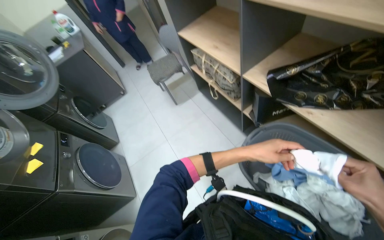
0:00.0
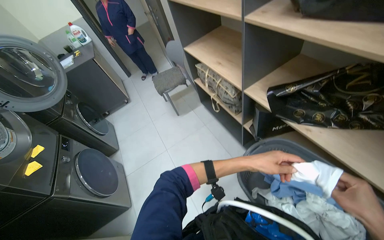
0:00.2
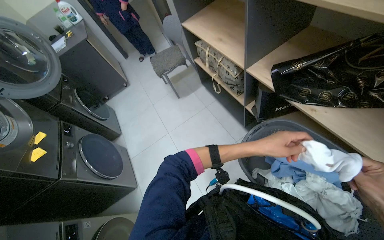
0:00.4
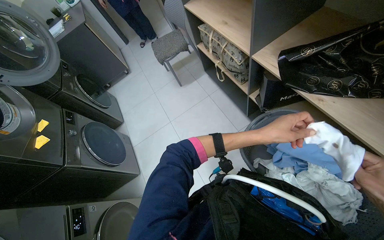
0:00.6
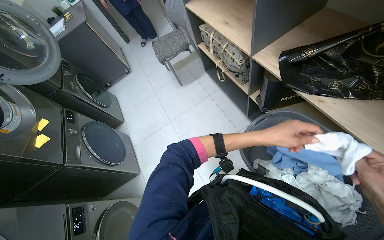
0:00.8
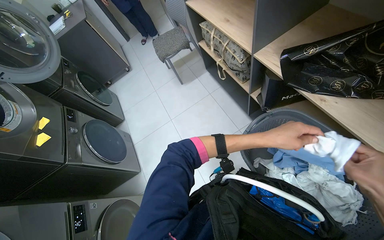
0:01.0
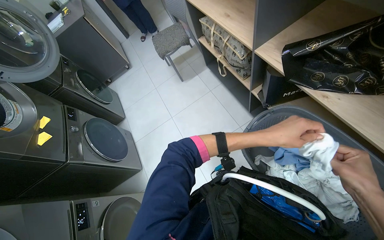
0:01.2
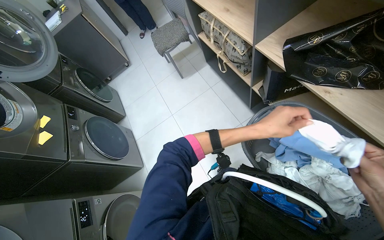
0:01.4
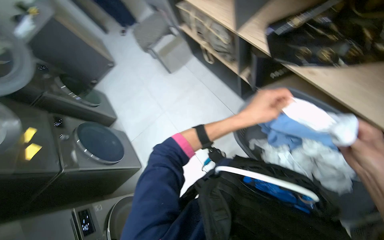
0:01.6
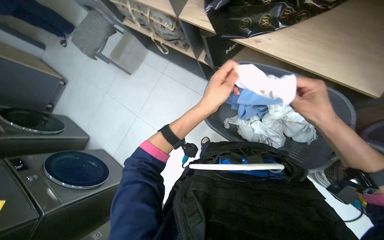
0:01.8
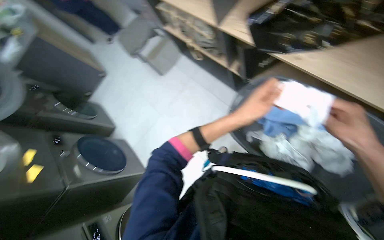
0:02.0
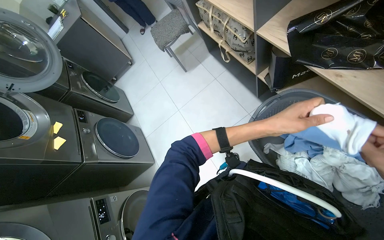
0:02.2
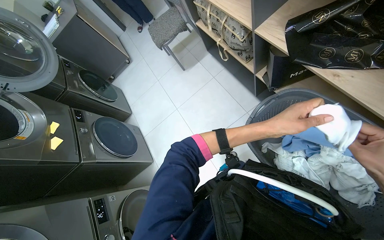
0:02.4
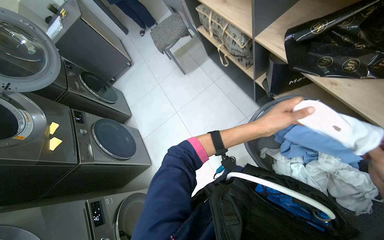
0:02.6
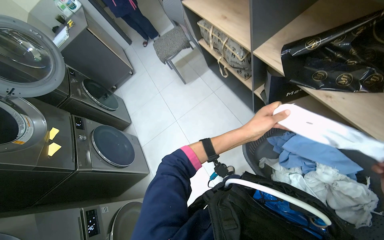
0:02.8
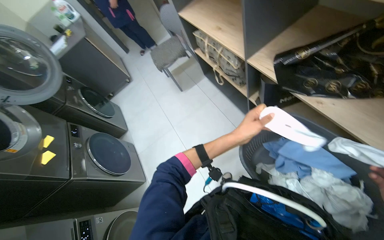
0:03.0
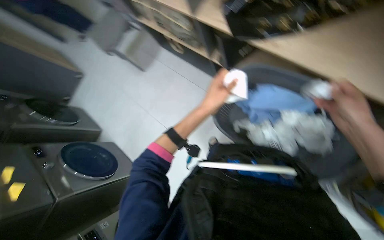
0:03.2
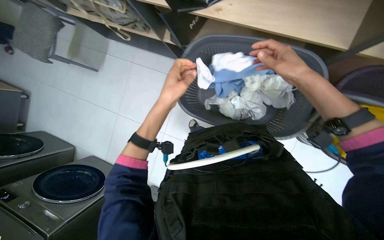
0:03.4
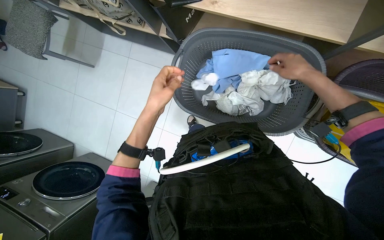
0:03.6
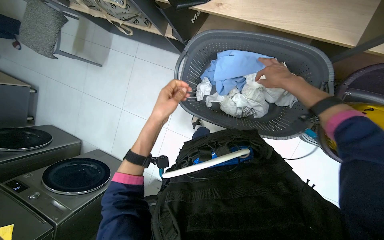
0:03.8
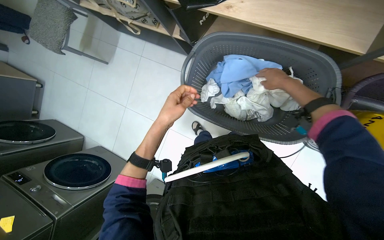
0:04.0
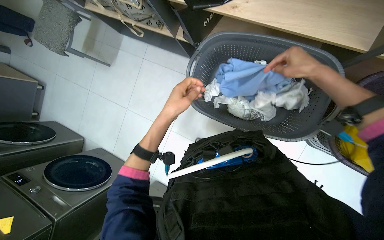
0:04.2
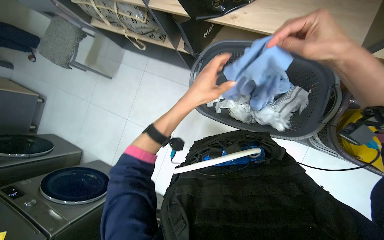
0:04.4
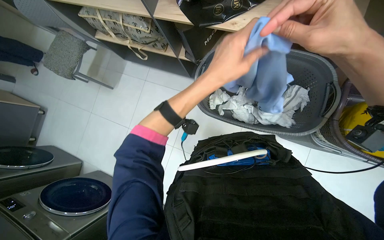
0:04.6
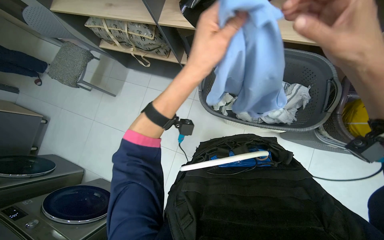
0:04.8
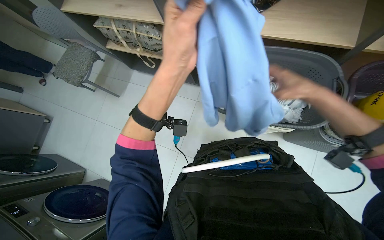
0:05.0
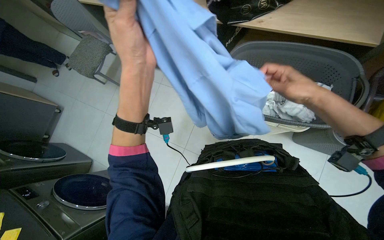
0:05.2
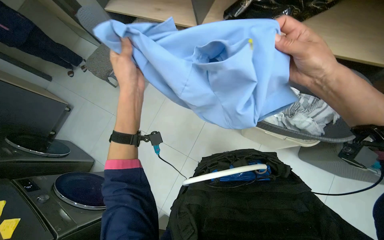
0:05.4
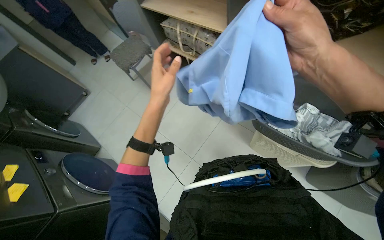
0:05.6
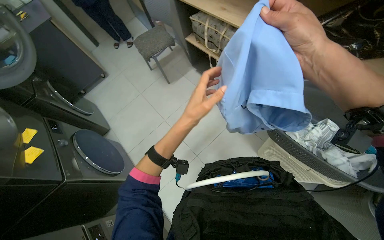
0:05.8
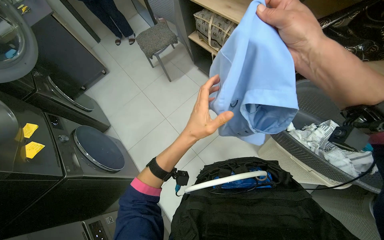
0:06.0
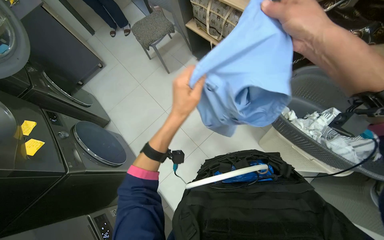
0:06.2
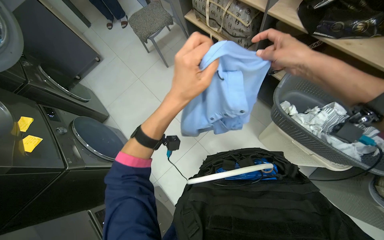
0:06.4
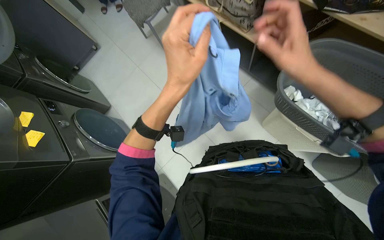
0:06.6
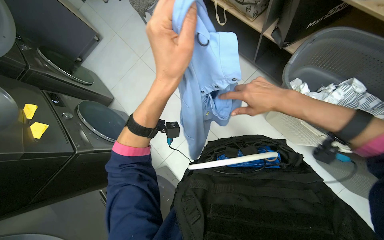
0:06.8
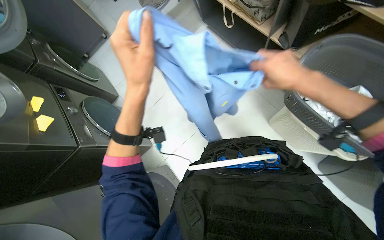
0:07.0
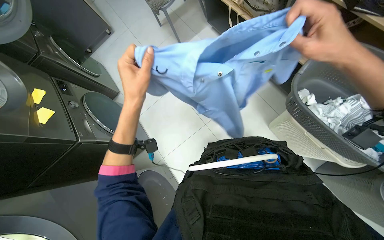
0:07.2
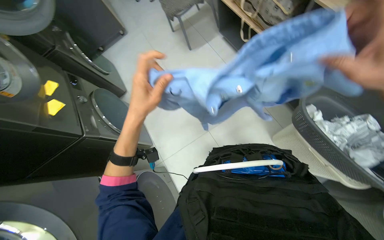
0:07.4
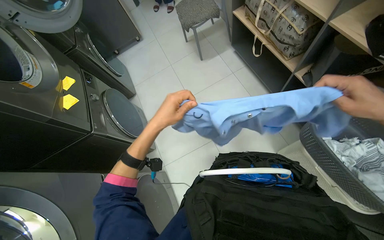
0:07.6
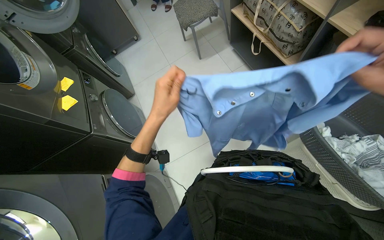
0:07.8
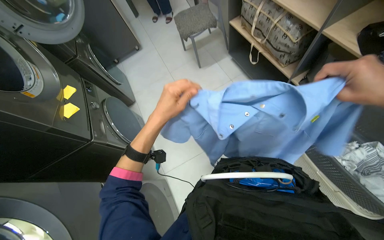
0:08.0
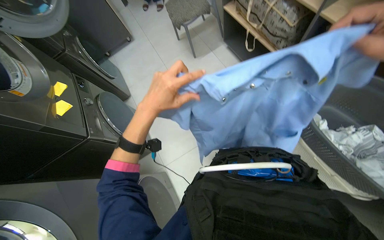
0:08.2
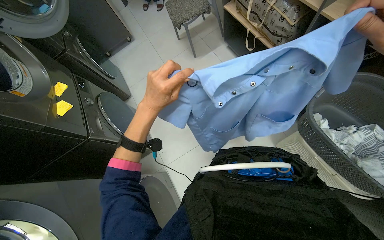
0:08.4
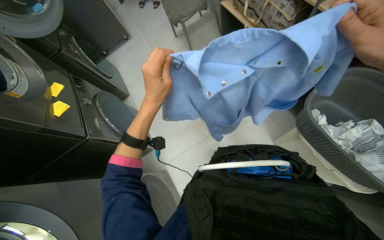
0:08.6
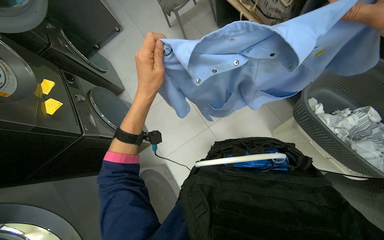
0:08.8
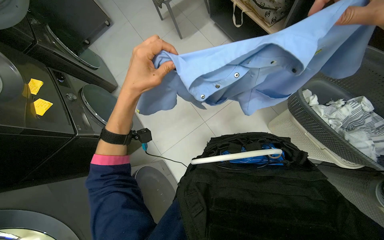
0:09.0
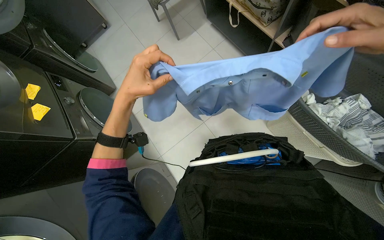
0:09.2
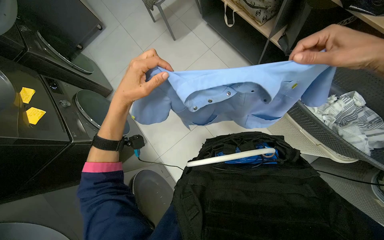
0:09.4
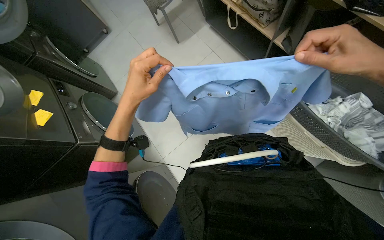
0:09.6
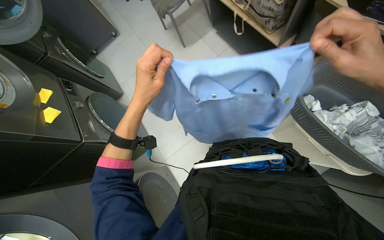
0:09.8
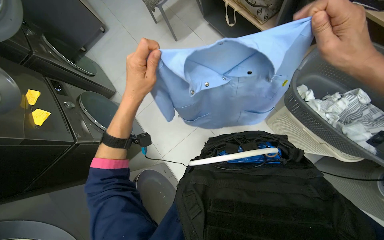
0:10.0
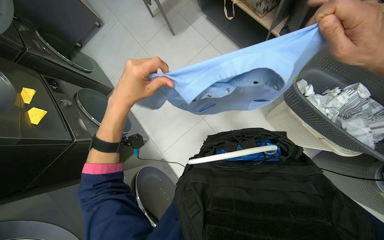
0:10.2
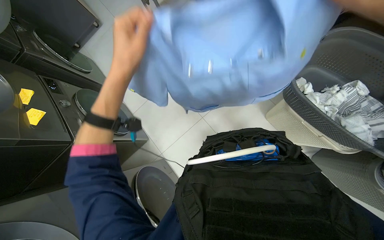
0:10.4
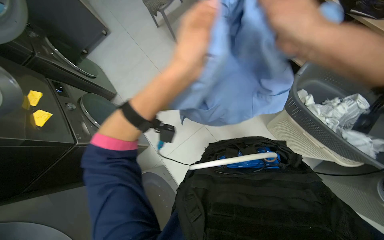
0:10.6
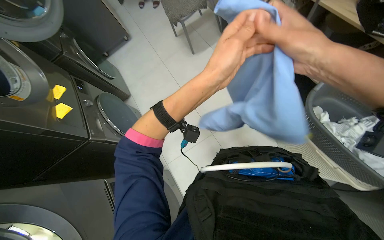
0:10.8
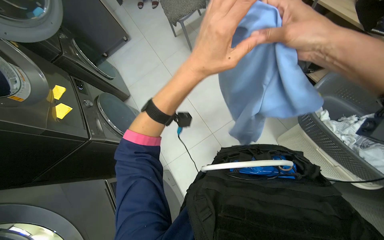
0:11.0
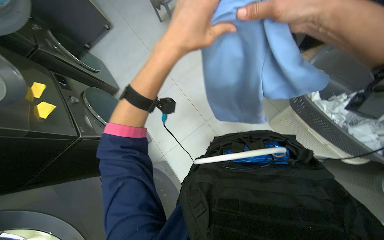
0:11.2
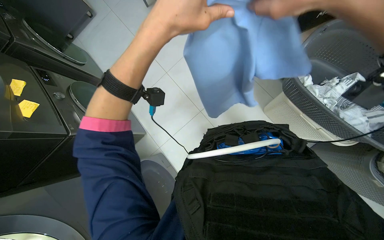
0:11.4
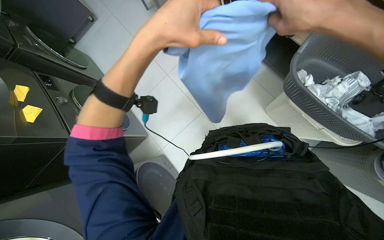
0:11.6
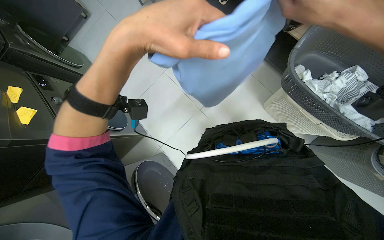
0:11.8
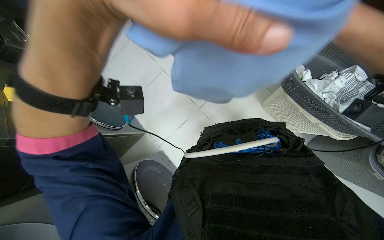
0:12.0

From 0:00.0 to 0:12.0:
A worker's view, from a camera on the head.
Job: managing laundry.
The whole recording: Sorting and folding laundry. The worker sorts and folds various laundry items from the basket.
From 0:00.0 to 0:01.6: The wearer looks some 10 degrees further downward. The left hand shifts approximately 10 cm nearer to the camera.
From 0:03.0 to 0:04.4: The head turns to the right by roughly 35 degrees. The view tips downward by about 10 degrees.
From 0:04.4 to 0:06.0: The camera pitches upward, by roughly 15 degrees. The scene turns approximately 25 degrees clockwise in the picture.
From 0:06.0 to 0:07.6: The left hand heads farther from the camera and to the right, covering approximately 35 cm, while the right hand heads to the left, covering about 20 cm, and goes nearer to the camera and returns, roughly 10 cm each way.
From 0:10.4 to 0:12.0: The left hand travels nearer to the camera and to the right by some 15 cm.

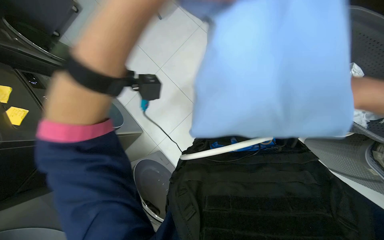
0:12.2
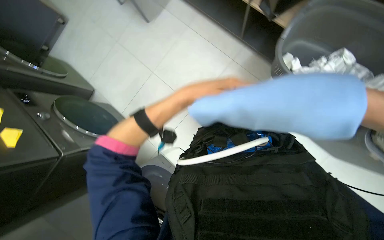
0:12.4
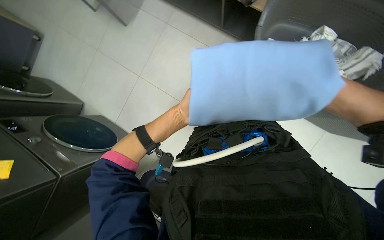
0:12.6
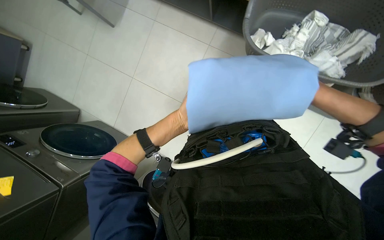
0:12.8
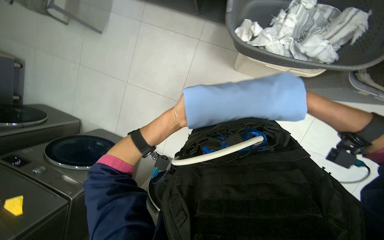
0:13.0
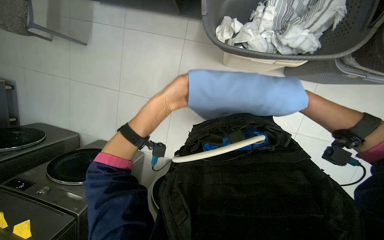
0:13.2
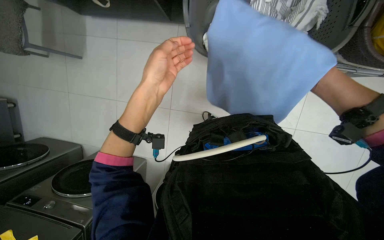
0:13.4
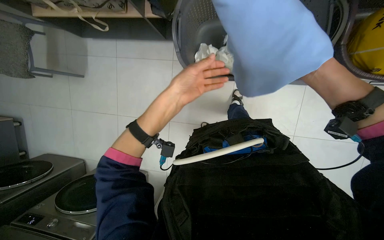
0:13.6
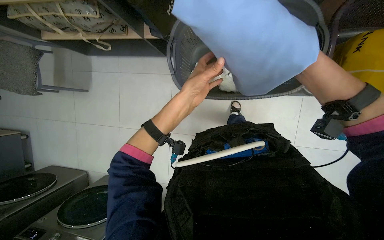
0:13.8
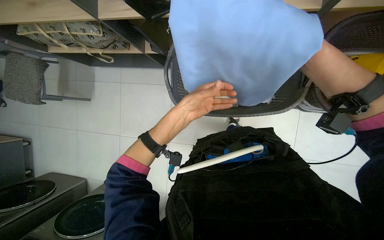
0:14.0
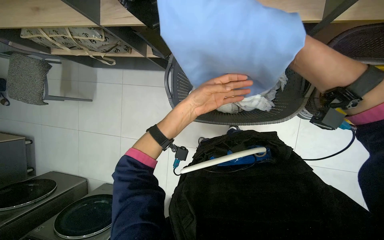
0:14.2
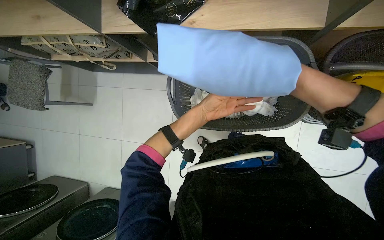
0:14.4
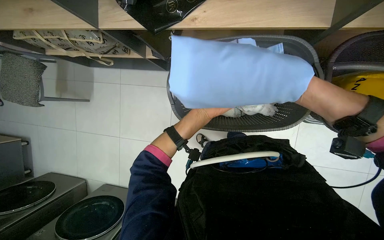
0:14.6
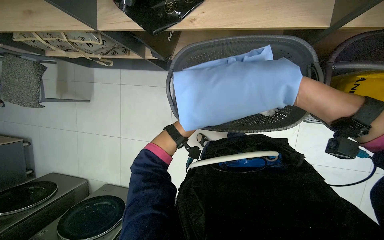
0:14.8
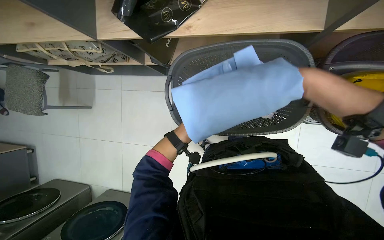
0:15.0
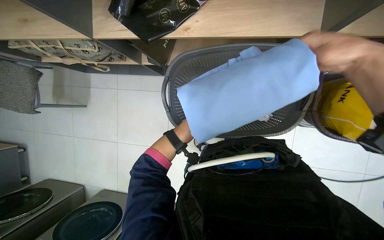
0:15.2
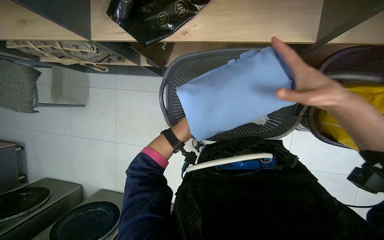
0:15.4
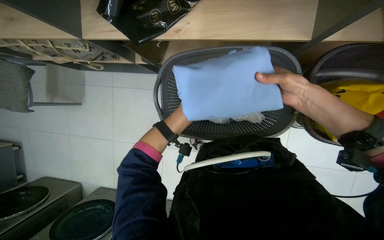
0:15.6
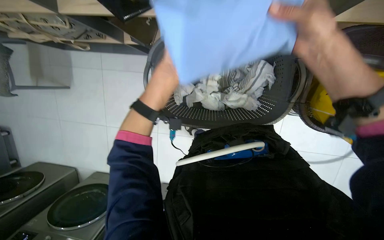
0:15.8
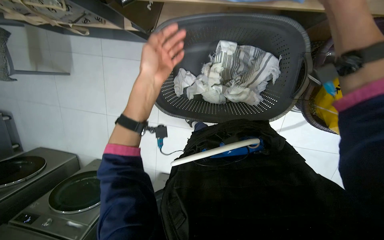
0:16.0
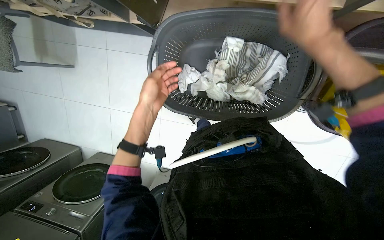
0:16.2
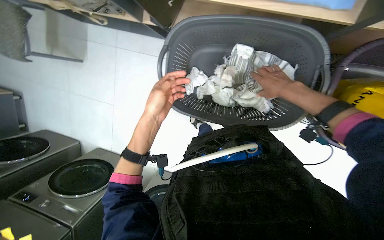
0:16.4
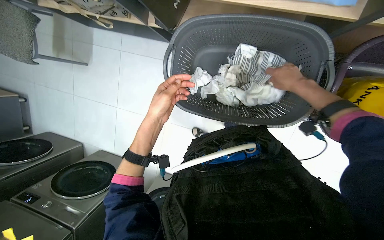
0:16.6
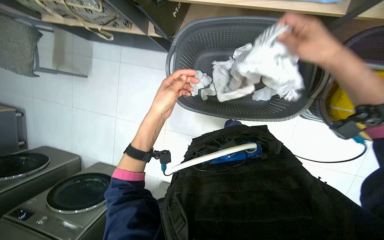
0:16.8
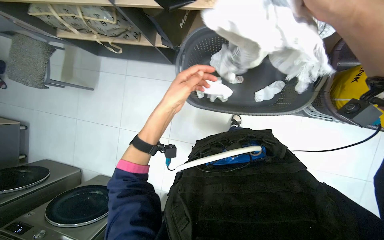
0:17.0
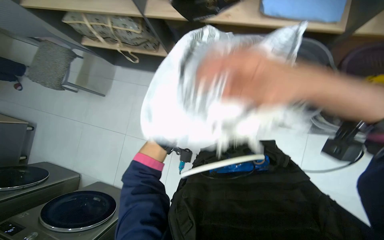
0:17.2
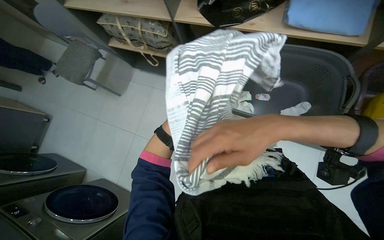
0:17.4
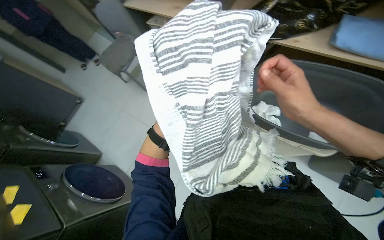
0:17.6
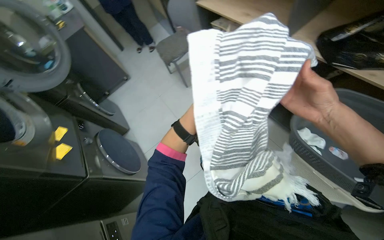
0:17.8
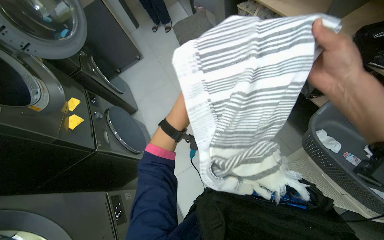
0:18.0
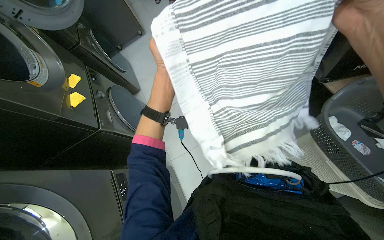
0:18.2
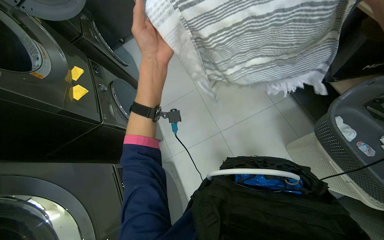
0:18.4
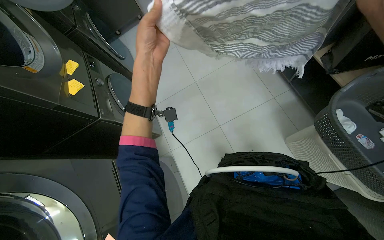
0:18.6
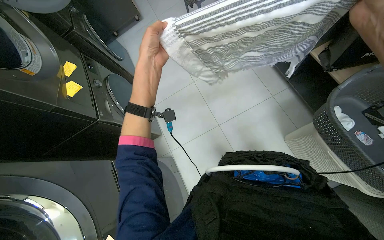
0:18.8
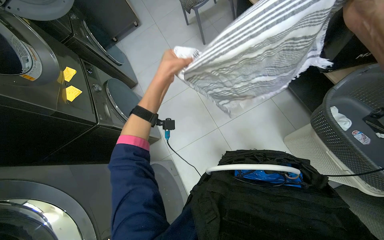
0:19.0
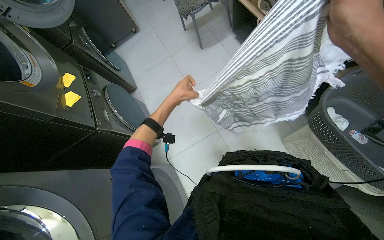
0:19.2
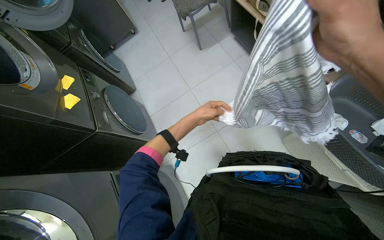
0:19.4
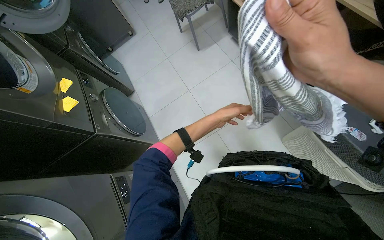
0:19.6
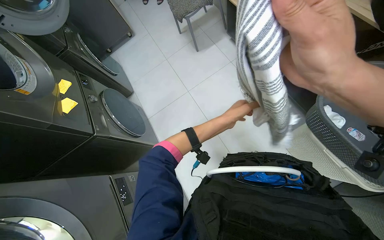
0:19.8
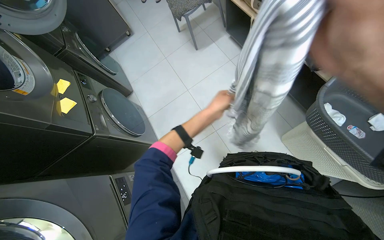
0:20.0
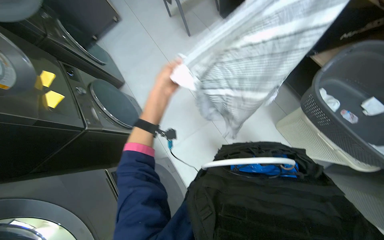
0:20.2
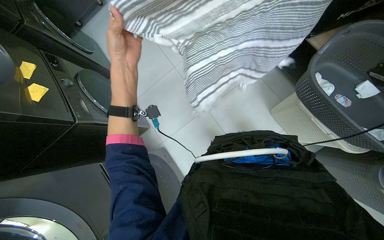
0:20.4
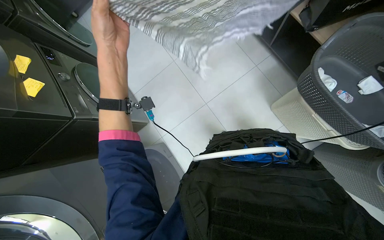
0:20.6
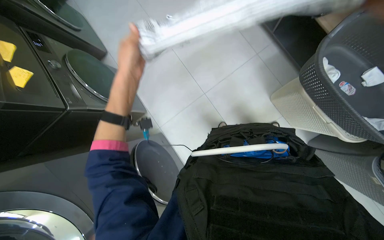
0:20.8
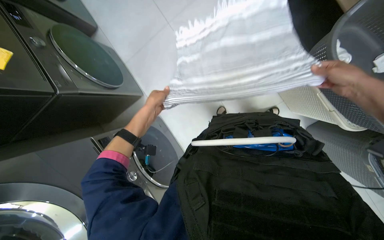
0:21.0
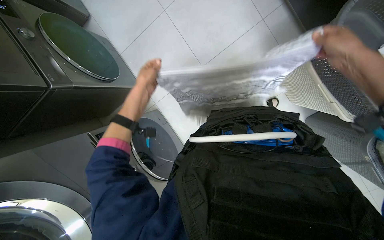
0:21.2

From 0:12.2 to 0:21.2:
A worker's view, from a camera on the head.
Job: managing laundry.
The whole recording: Sorting and folding laundry. The worker sorts and folds various laundry items from the basket.
From 0:12.2 to 0:13.8: Everything in view rotates about 45 degrees counterclockwise.
From 0:15.2 to 0:16.6: The right hand is displaced farther from the camera, up the picture and to the right by roughly 20 cm.
From 0:16.6 to 0:18.2: The wearer moves some 50 cm. The wearer looks roughly 50 degrees further to the left. The view tilts some 15 degrees upward.
From 0:19.8 to 0:21.2: The view tips downward by approximately 25 degrees. The left hand goes approximately 20 cm to the left.
